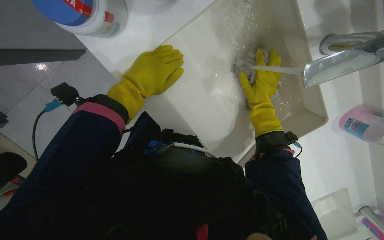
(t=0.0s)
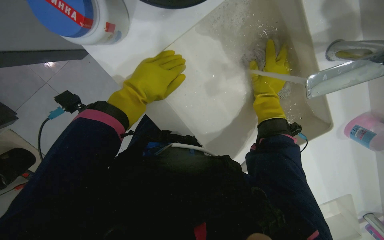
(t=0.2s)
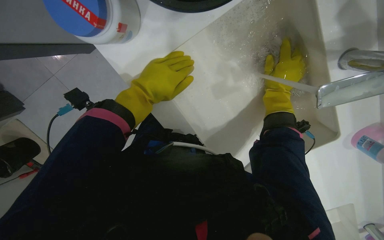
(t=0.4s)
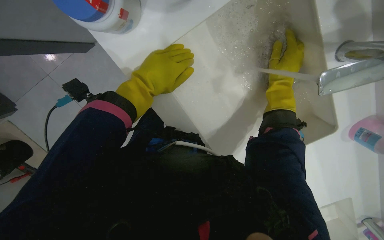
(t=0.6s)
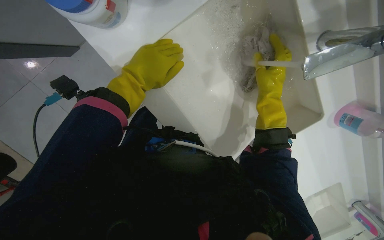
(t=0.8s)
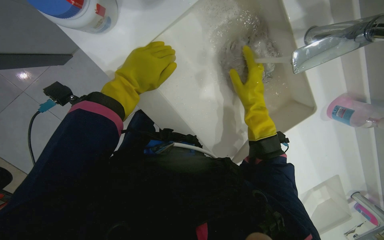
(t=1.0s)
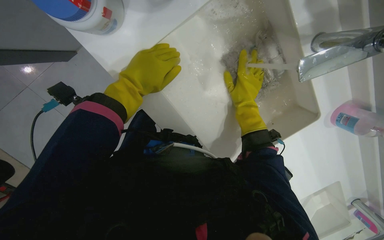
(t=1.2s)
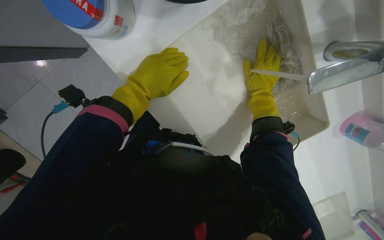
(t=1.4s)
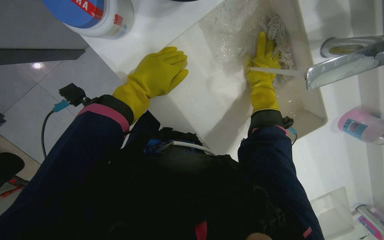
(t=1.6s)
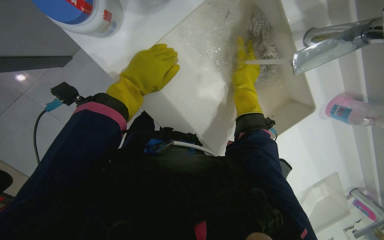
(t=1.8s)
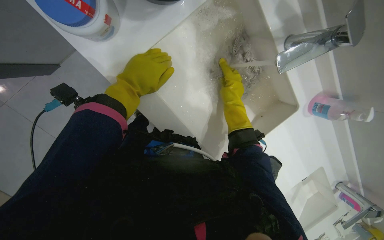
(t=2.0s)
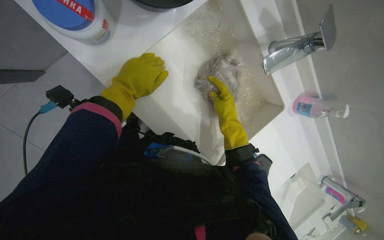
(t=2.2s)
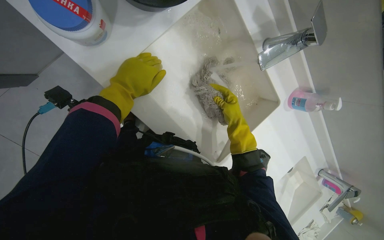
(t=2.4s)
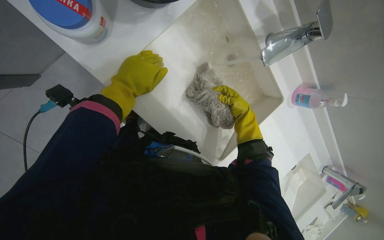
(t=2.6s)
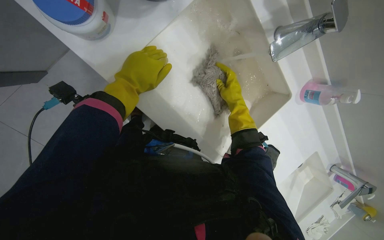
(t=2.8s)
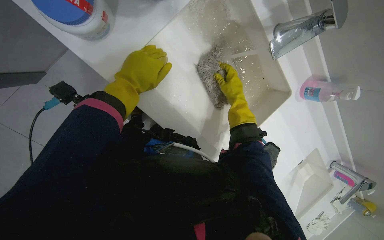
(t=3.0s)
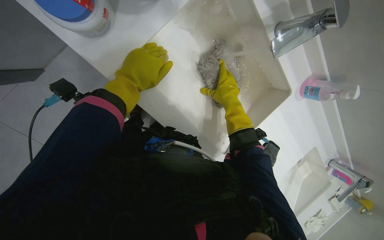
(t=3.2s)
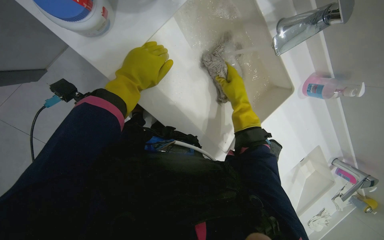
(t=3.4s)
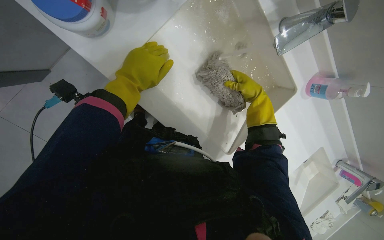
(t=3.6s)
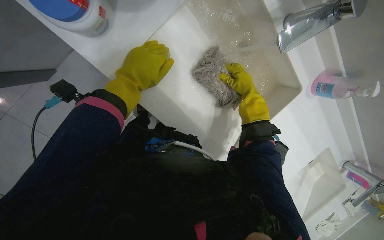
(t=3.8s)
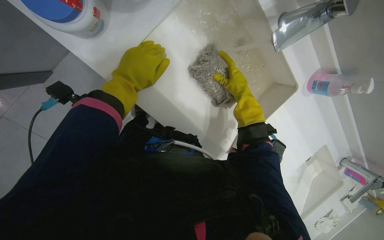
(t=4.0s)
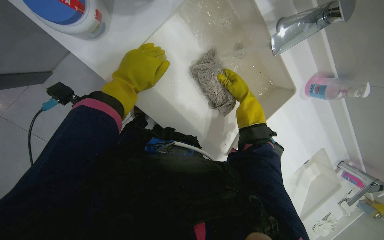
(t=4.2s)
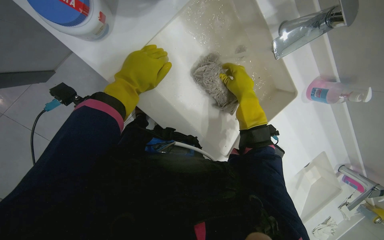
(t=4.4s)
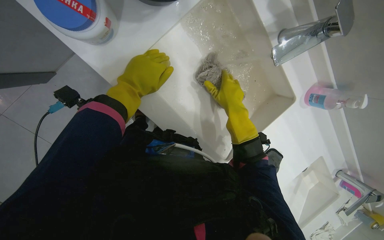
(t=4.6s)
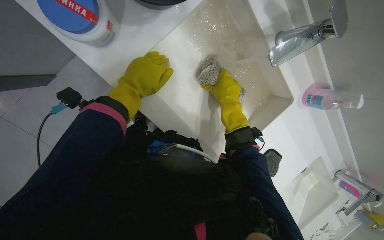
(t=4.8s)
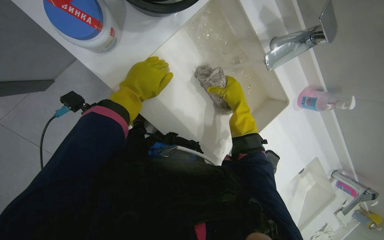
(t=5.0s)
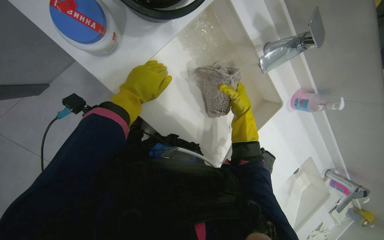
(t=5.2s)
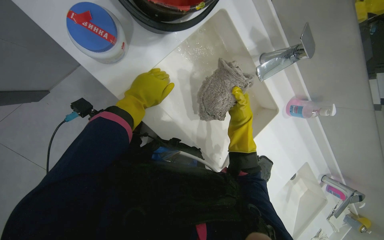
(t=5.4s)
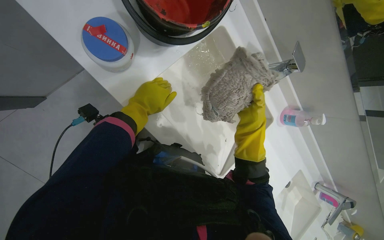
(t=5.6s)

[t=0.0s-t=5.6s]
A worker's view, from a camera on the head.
Job: preparing cleaning supplies.
The whole recording: Rinsing and wringing mop head. The worker rinses and wrings out the mop head in the sink.
t=0.0s to t=1.4s: The hands are busy where they are.
t=2.8s to t=4.2s: The hands stay close to where they were, moving slightly.
t=4.2s to t=5.6s: The right hand is displaced nearer to the camera by some 20 cm.

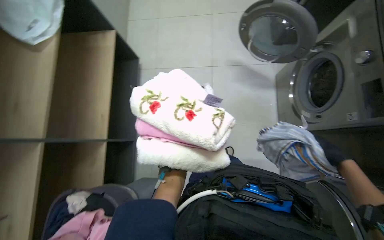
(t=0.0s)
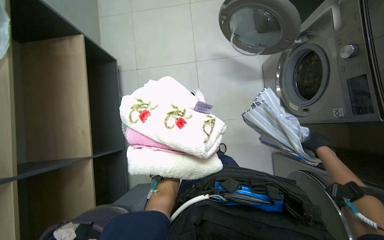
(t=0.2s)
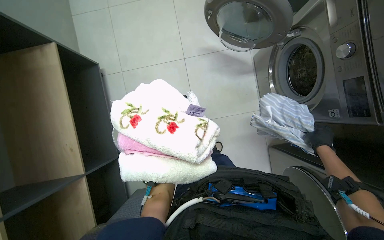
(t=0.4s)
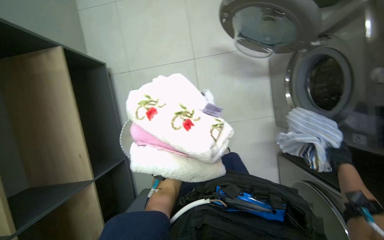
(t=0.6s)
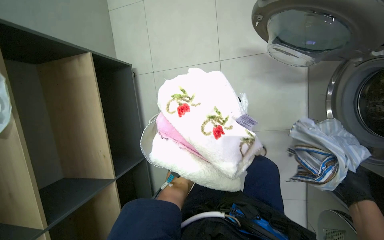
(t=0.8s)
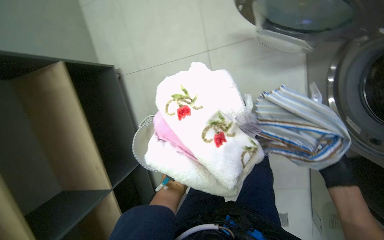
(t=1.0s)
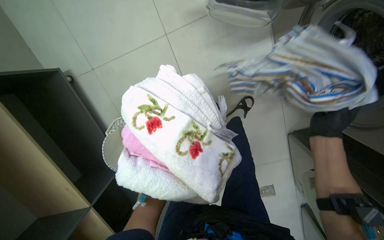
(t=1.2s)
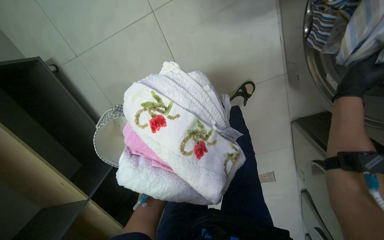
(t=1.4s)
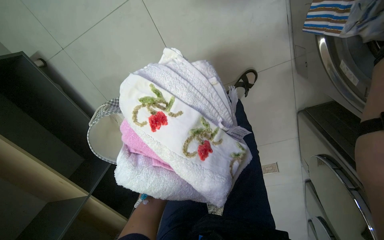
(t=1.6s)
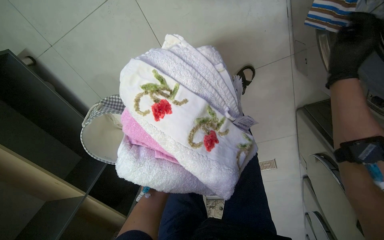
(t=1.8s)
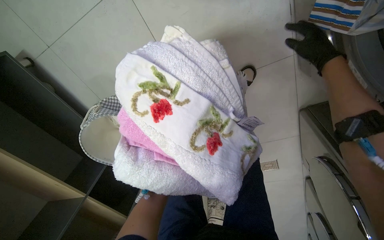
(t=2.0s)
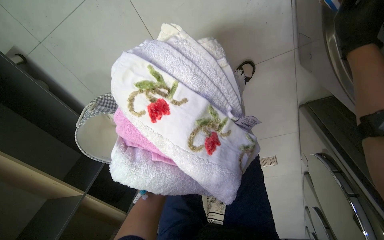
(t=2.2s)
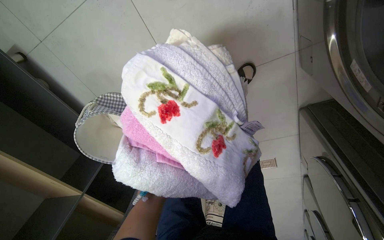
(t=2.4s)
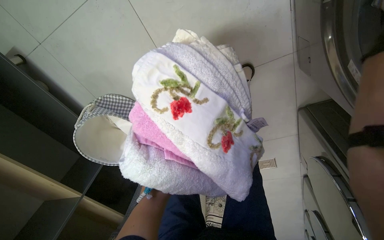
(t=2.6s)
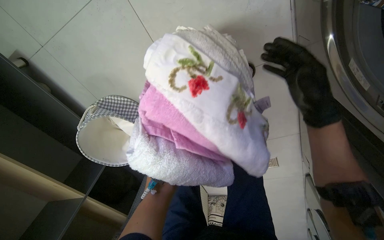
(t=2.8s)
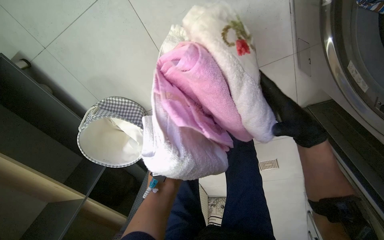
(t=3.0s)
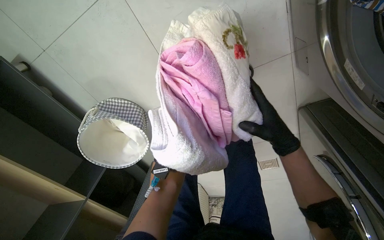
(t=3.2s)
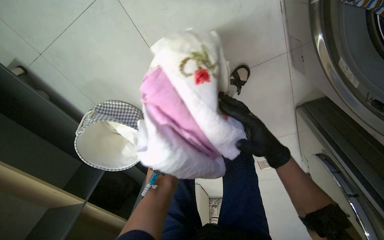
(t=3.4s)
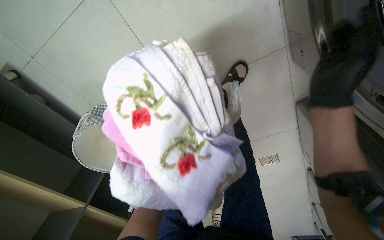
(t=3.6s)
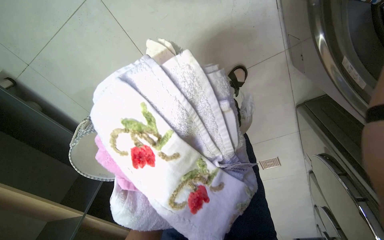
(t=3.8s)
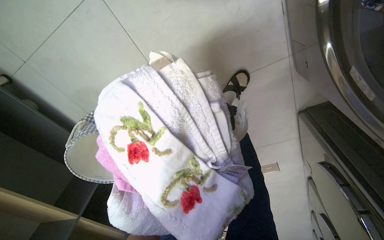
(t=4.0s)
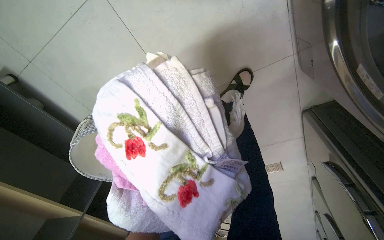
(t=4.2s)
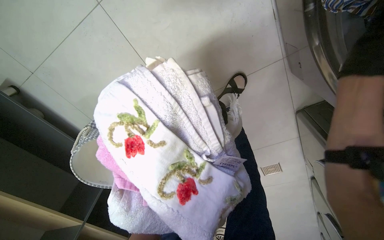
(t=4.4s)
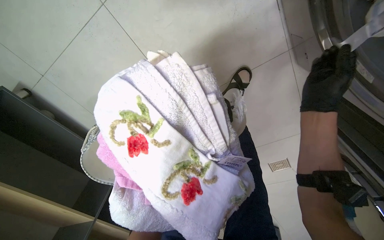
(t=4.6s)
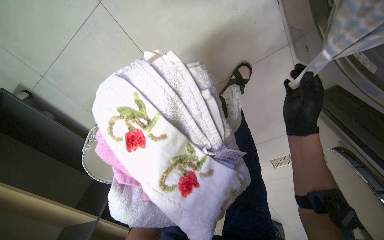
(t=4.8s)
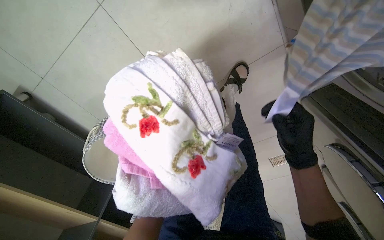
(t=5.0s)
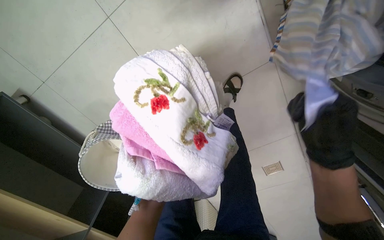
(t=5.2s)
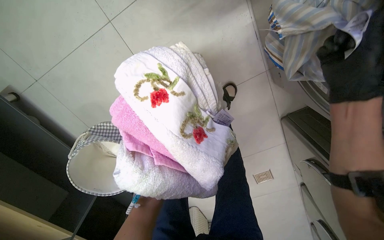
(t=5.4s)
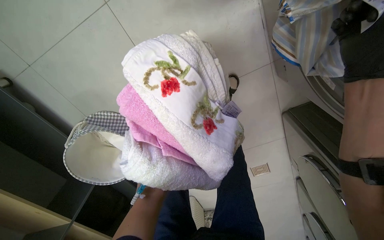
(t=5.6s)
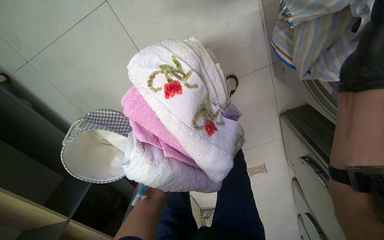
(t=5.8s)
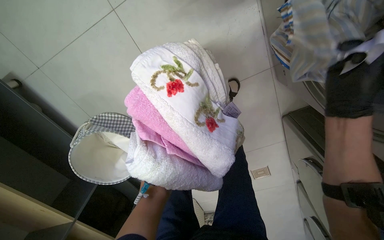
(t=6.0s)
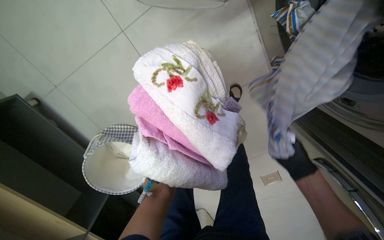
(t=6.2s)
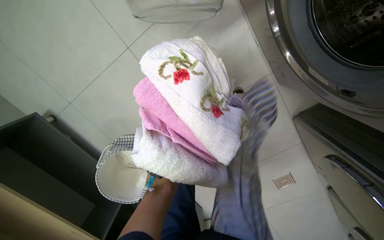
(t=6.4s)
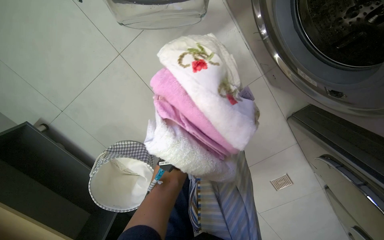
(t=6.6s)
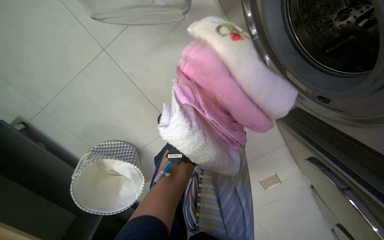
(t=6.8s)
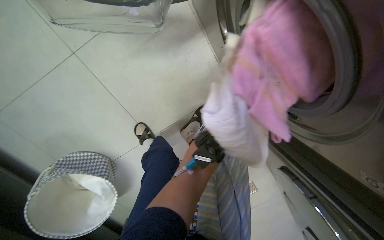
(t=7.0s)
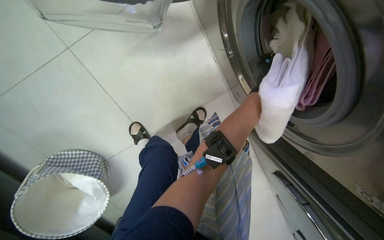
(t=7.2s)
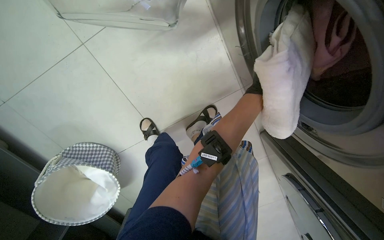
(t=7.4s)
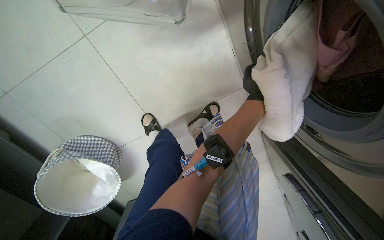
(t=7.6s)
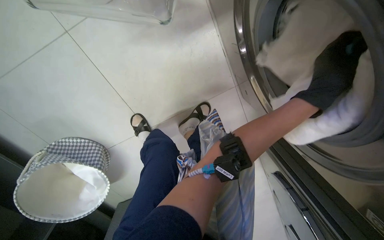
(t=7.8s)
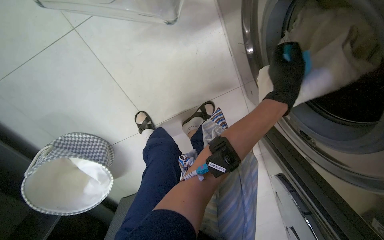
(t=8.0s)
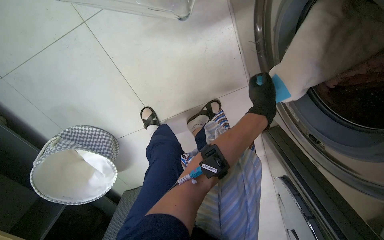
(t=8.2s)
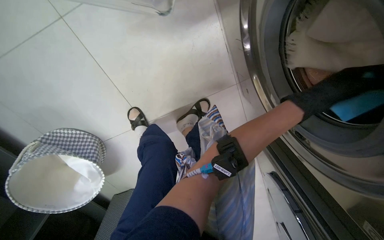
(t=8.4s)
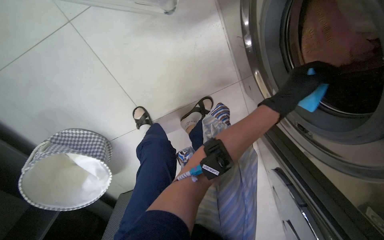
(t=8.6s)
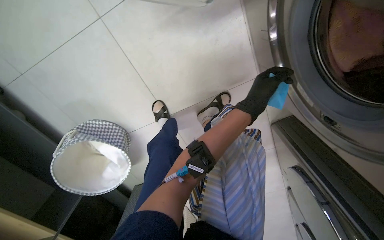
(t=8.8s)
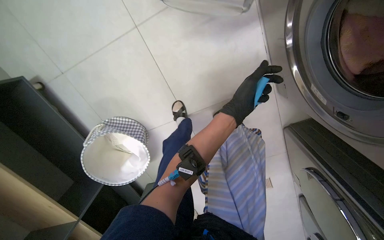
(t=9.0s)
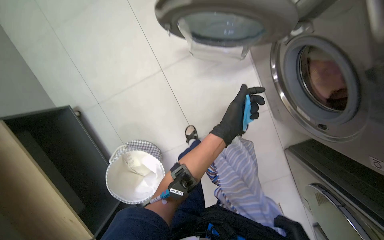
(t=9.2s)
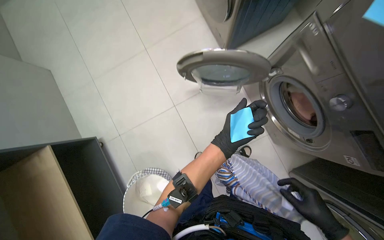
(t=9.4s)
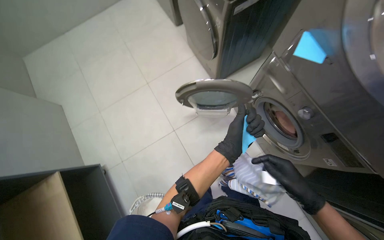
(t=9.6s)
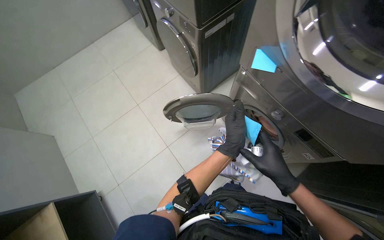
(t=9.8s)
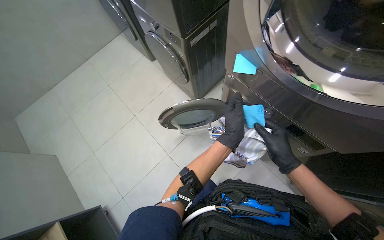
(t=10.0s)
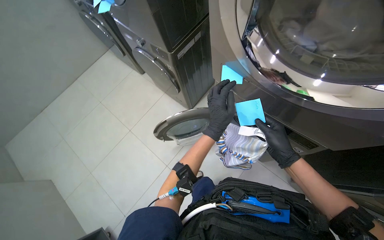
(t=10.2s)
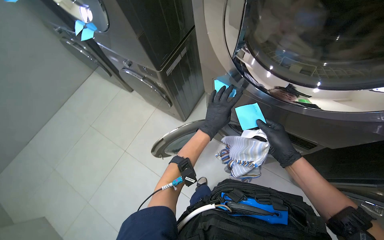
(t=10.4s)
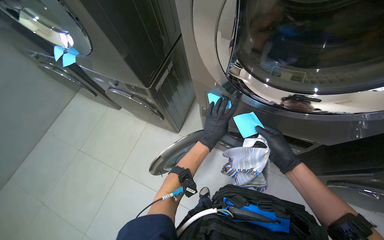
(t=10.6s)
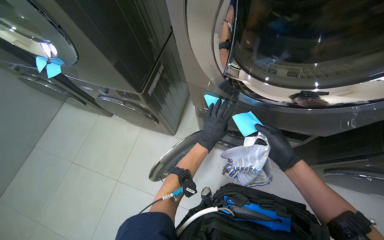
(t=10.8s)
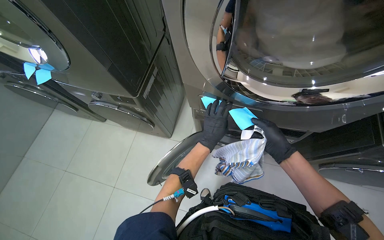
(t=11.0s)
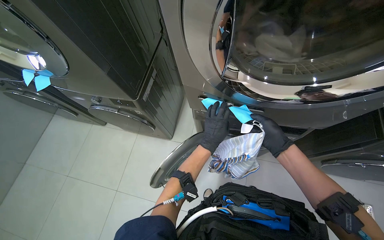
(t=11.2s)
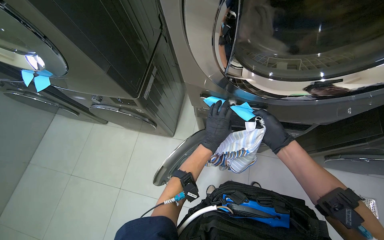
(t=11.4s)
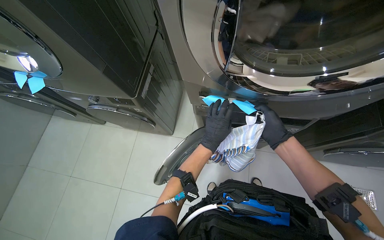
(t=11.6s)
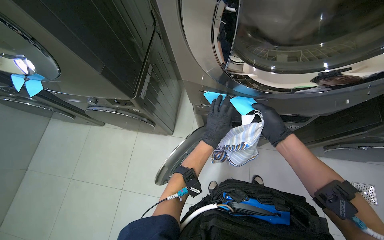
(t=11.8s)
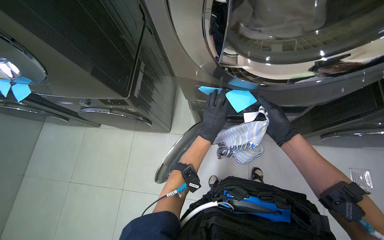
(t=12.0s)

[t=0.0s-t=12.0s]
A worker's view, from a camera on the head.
Job: managing laundry.
The whole recording: Loading and preparing clothes for washing. The worker loads clothes into the washing machine, then inspects and folds a shirt.
t=0.0s to t=1.6s: The wearer looks some 25 degrees further downward.
t=1.6s to t=3.0s: Everything in view rotates some 25 degrees counterclockwise.
t=9.0s to t=10.4s: The camera is carried some 60 cm. The camera pitches upward, by about 55 degrees. The scene rotates counterclockwise by about 30 degrees.
t=10.4s to t=12.0s: The head rotates about 25 degrees to the right.

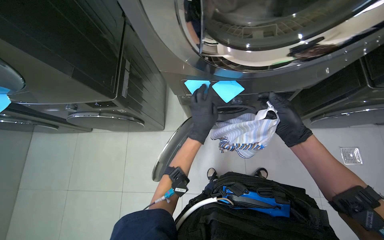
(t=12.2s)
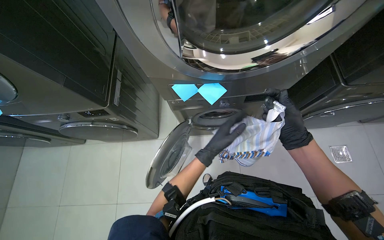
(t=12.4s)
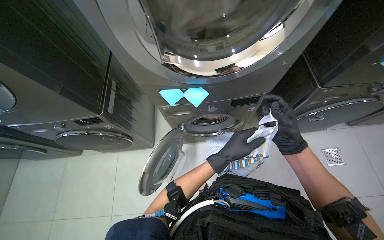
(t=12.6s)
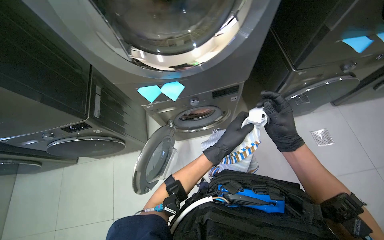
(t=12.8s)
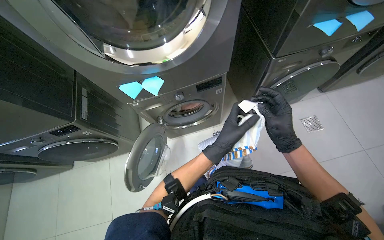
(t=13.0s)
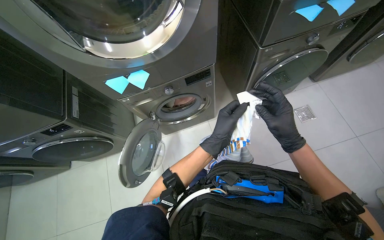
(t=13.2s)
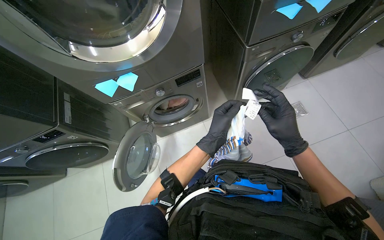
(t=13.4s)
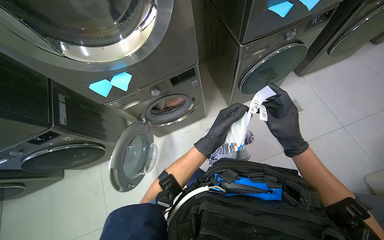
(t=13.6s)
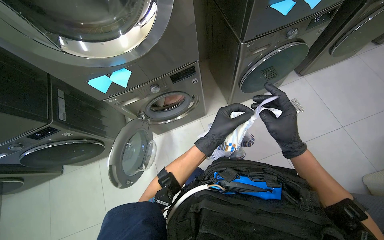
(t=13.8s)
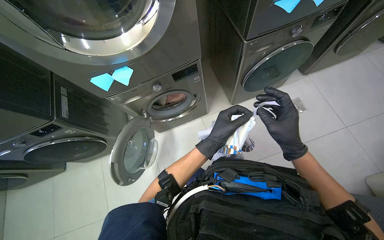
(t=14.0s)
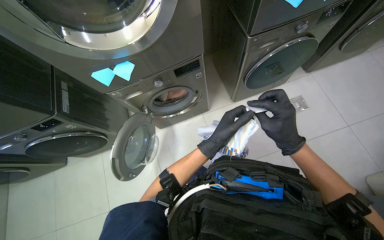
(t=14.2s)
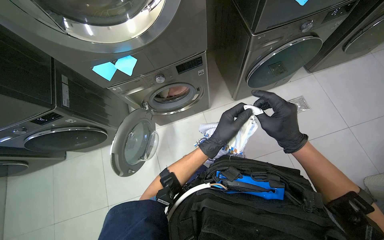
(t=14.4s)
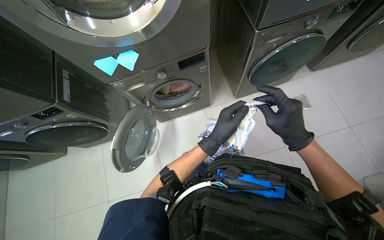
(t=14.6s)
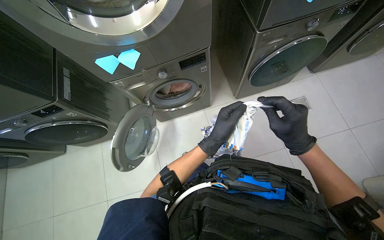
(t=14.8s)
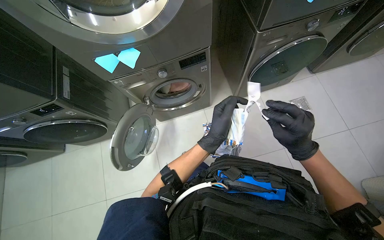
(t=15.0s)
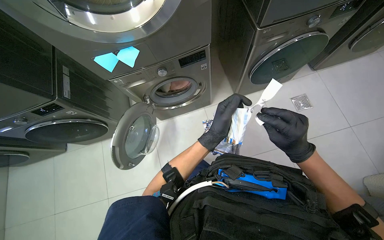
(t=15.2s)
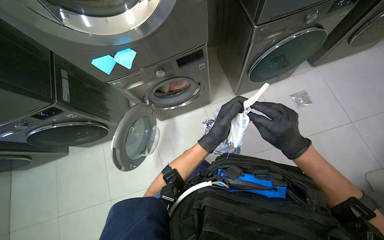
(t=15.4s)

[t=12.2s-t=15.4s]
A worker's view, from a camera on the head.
Job: managing laundry.
The whole recording: Loading and preparing clothes for washing. The worker loads clothes into the washing machine, then inspects and folds a shirt.
t=12.2s to t=13.8s: The two hands go some 20 cm nearer to the camera.
t=13.8s to t=15.4s: The hands make small movements and keep their place.
